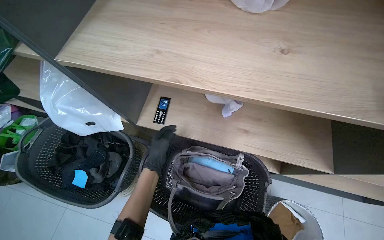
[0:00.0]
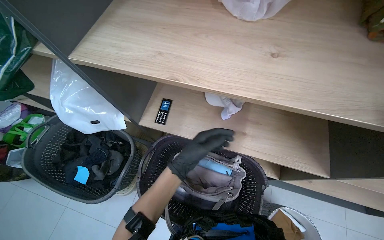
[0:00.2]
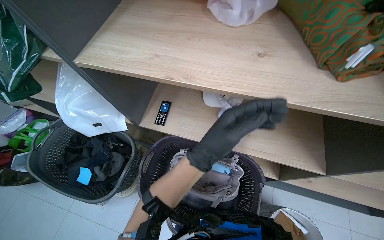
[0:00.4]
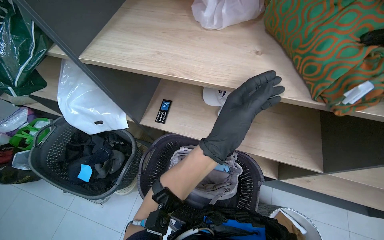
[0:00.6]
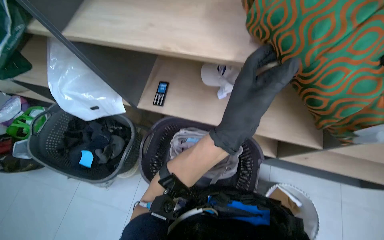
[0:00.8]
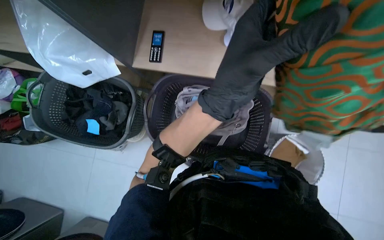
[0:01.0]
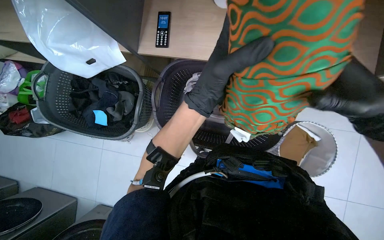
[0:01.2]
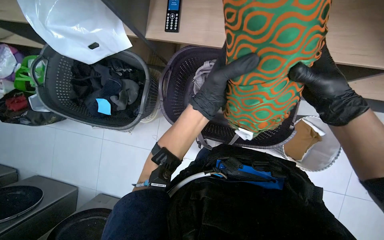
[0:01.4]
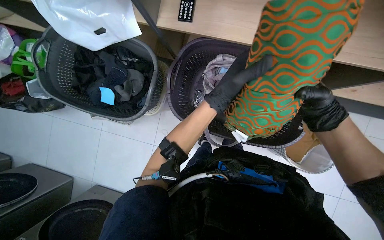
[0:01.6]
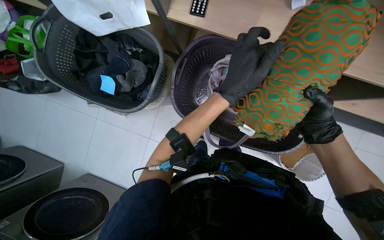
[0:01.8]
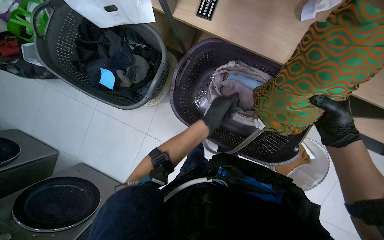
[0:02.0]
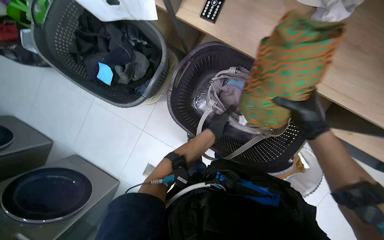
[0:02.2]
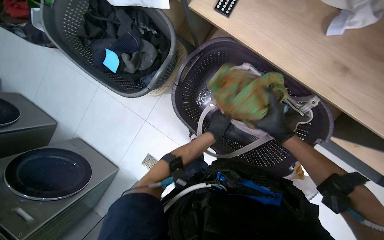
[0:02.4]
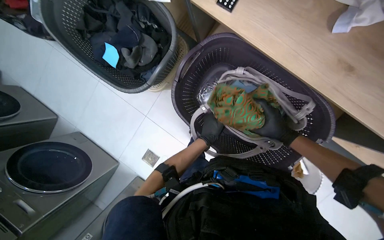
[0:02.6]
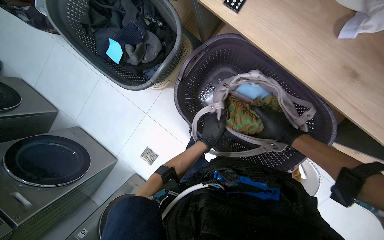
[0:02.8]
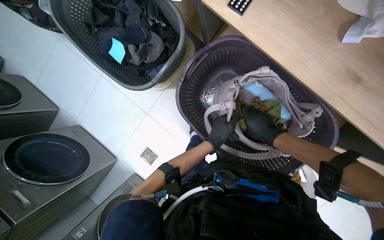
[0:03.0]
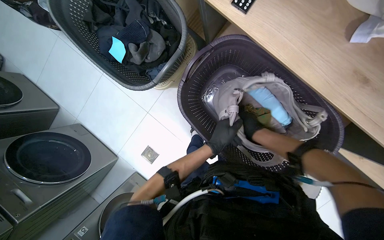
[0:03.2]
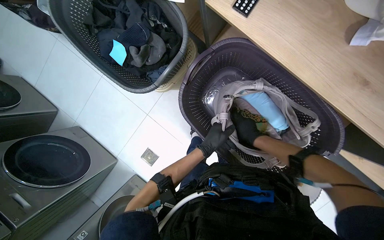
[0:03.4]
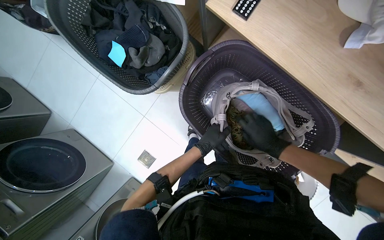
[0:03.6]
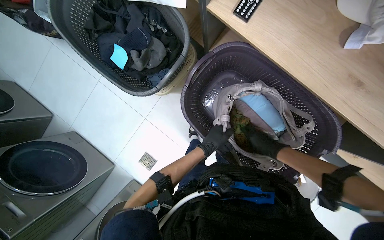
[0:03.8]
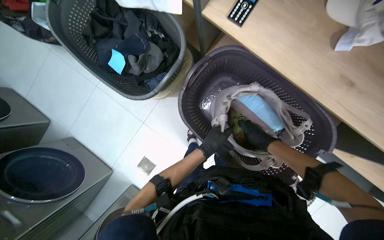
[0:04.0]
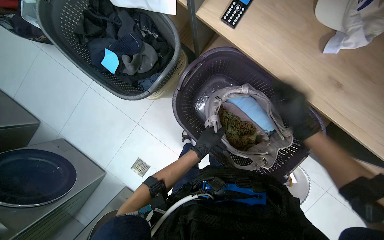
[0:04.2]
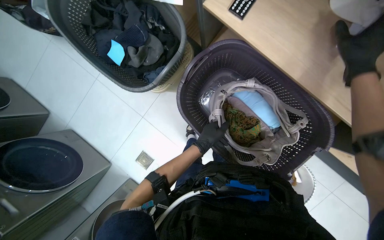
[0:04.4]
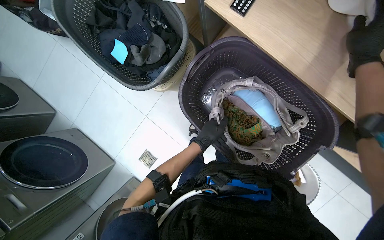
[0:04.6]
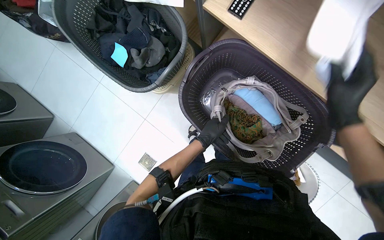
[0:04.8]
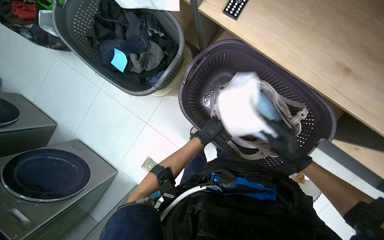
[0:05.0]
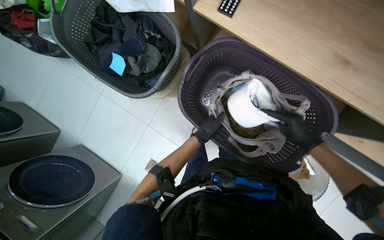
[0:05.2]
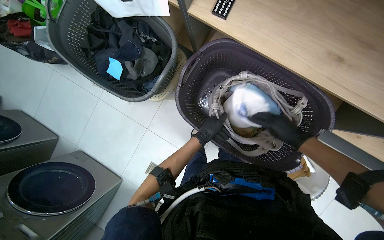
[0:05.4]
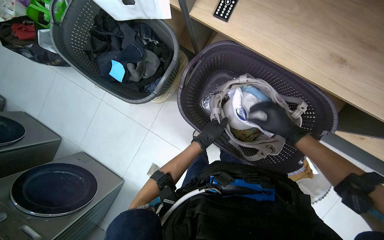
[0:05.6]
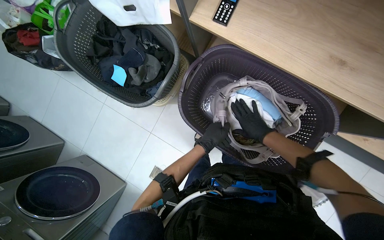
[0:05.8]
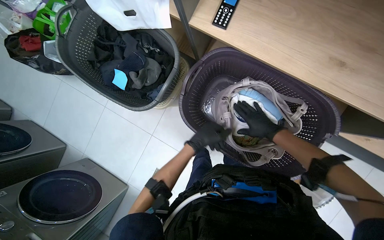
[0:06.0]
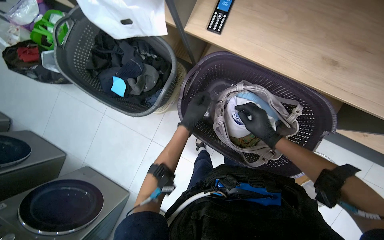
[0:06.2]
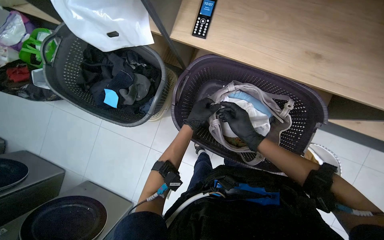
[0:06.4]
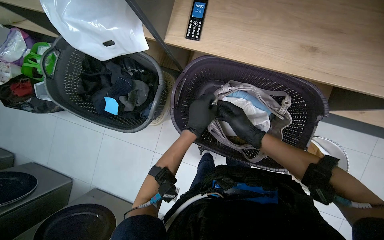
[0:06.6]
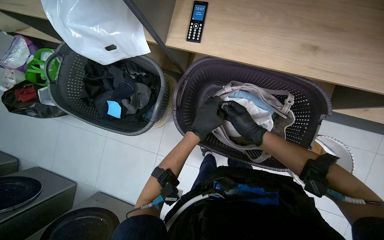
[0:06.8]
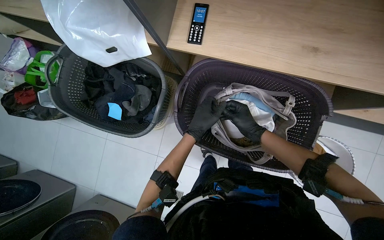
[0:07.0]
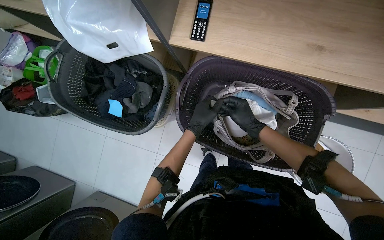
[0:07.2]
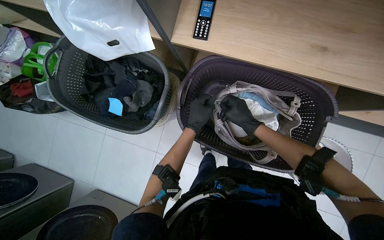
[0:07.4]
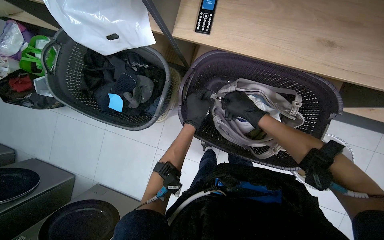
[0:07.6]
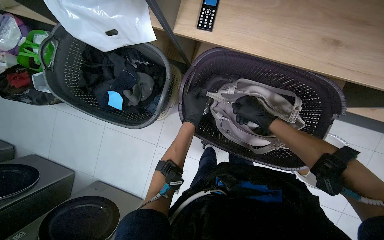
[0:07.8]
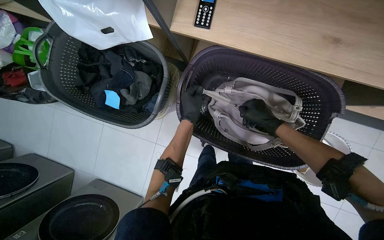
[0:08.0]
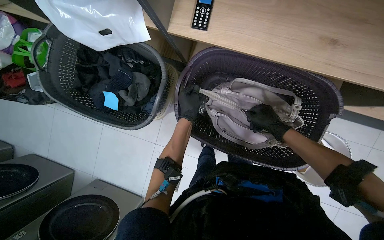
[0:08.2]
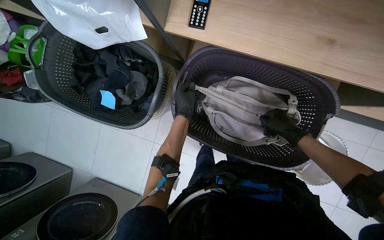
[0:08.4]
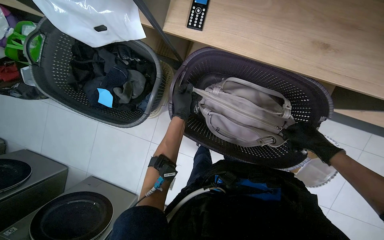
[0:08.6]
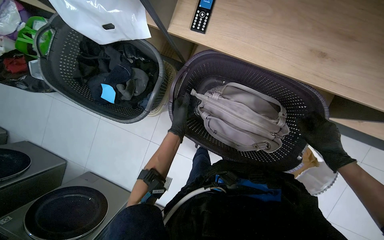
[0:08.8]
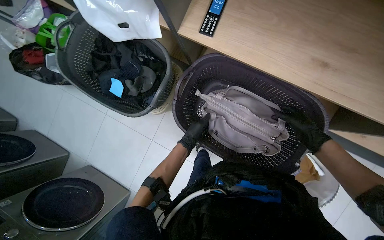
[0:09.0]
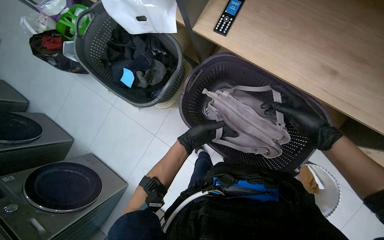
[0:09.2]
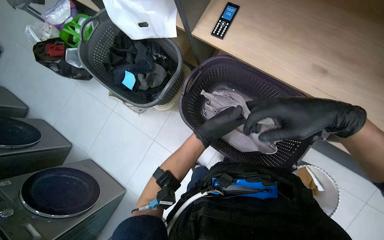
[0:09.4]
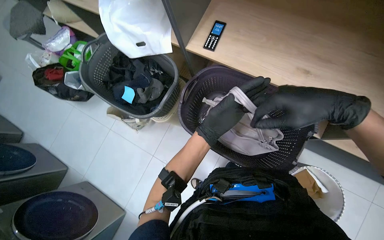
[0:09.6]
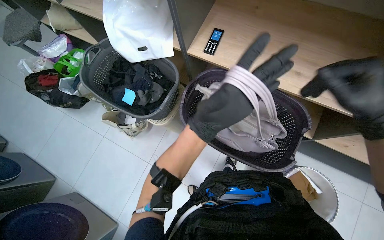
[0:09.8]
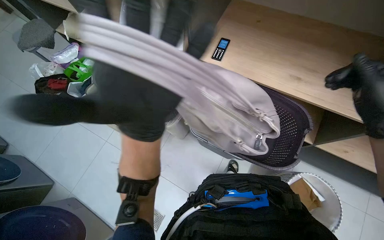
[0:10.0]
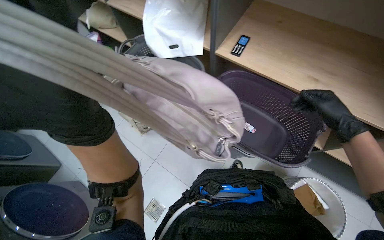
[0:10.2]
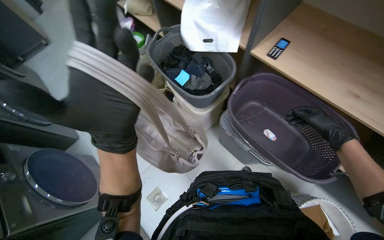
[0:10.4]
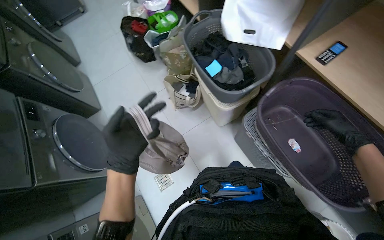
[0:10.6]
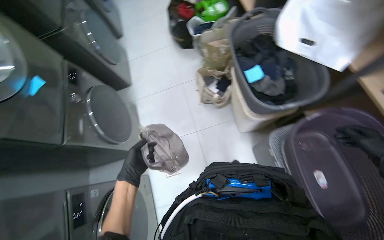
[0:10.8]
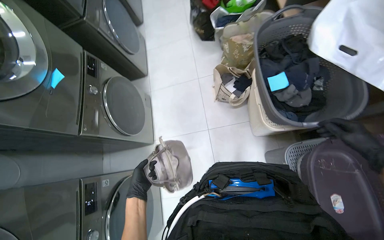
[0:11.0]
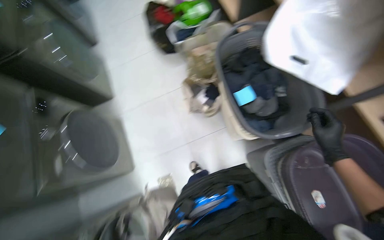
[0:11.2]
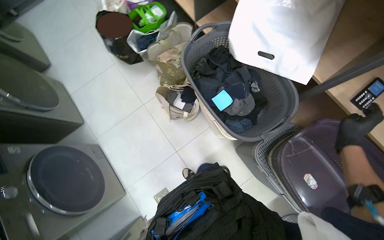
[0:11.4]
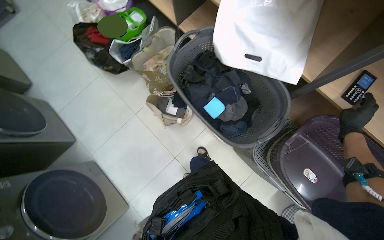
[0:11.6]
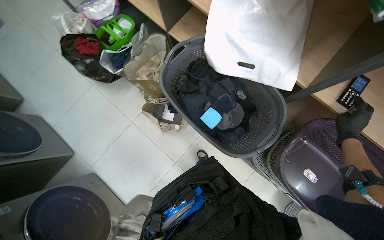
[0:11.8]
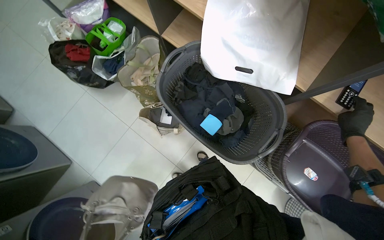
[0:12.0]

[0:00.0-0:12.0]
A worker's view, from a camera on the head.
Job: managing laundry.
The whole recording: Processing and organizing laundry. The worker sorts items, loads and unloads laundry from machines, and organizes with sticky notes.
0:00.0 to 0:01.6: The wearer looks approximately 25 degrees further downward. The left hand travels nearer to the camera and back again, about 20 cm each way.
0:01.6 to 0:03.0: The scene turns about 25 degrees clockwise in the picture. Both hands move farther from the camera, some 15 cm.
0:03.0 to 0:04.4: The right hand heads up the picture, nearer to the camera and to the right, covering roughly 25 cm.
0:04.4 to 0:06.0: The right hand travels farther from the camera, down the picture and to the left by about 30 cm.
0:06.0 to 0:07.6: The left hand shifts approximately 10 cm up the picture, while the right hand is displaced to the left by about 10 cm.
0:07.6 to 0:09.0: The right hand moves to the right, roughly 25 cm.
0:09.0 to 0:10.4: The camera is carried roughly 40 cm. The camera pitches upward, by about 20 degrees.
0:10.4 to 0:12.0: The camera travels some 50 cm. The camera pitches downward, by about 15 degrees.

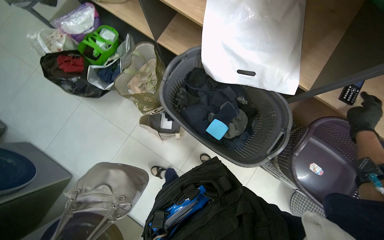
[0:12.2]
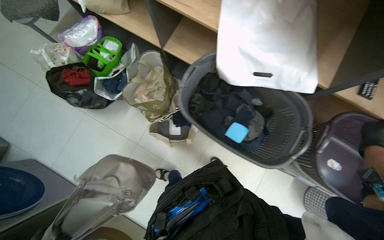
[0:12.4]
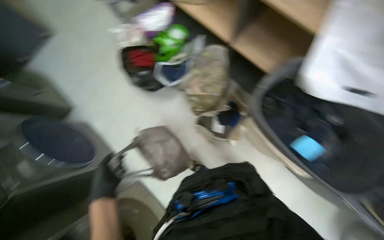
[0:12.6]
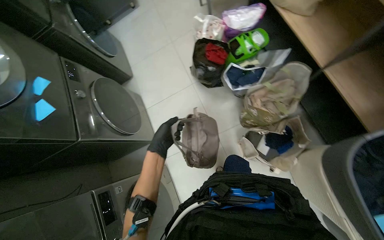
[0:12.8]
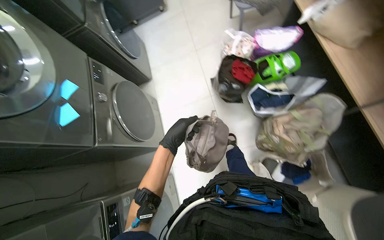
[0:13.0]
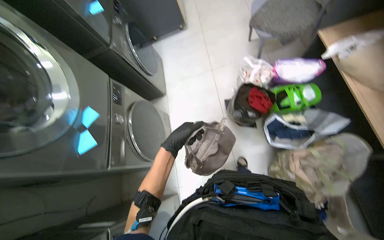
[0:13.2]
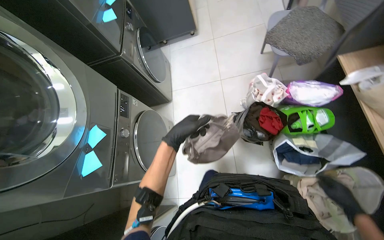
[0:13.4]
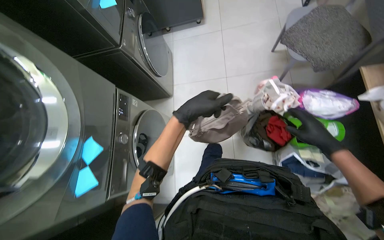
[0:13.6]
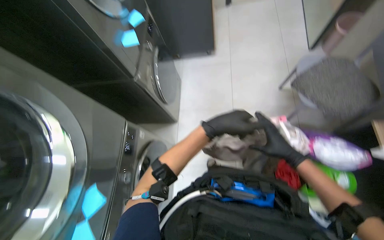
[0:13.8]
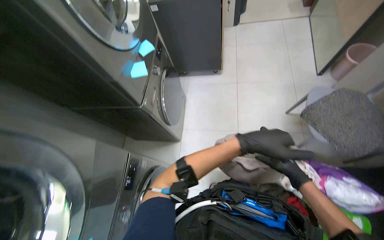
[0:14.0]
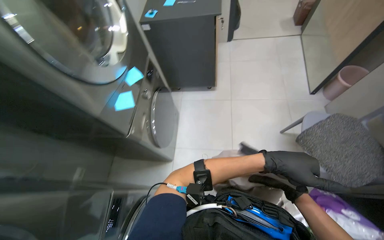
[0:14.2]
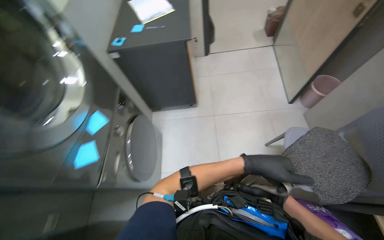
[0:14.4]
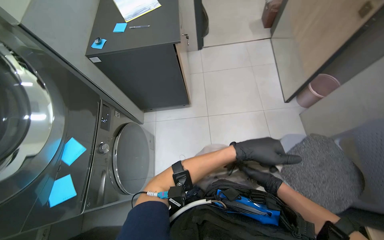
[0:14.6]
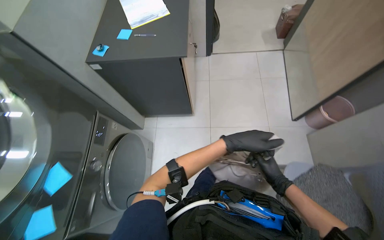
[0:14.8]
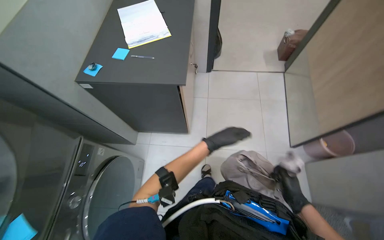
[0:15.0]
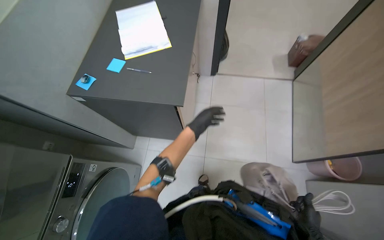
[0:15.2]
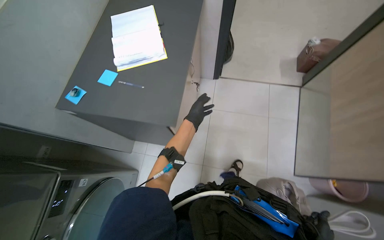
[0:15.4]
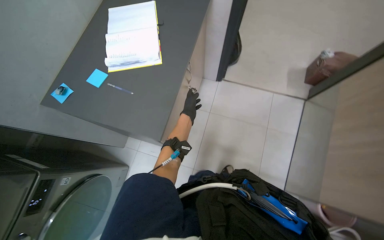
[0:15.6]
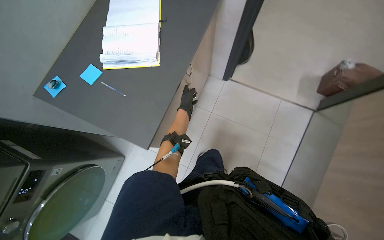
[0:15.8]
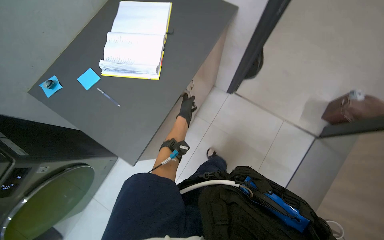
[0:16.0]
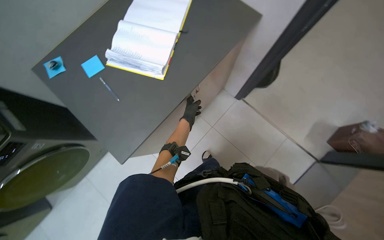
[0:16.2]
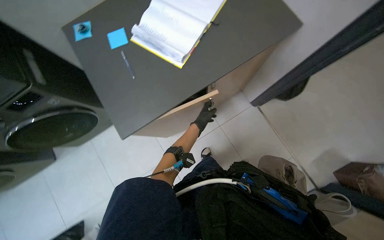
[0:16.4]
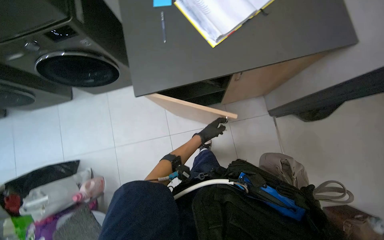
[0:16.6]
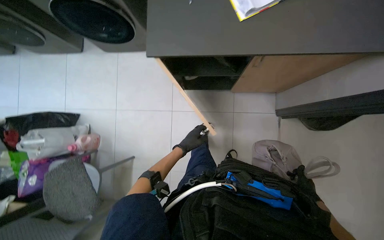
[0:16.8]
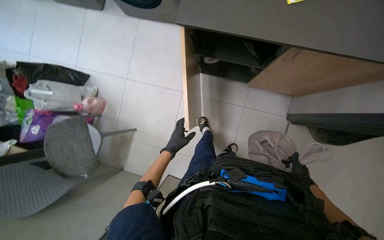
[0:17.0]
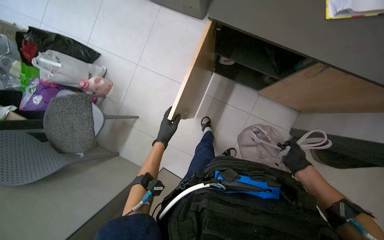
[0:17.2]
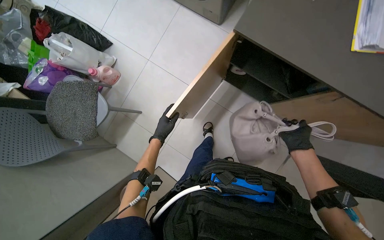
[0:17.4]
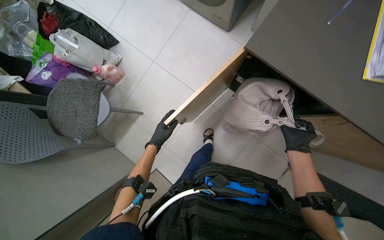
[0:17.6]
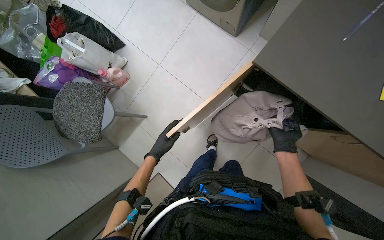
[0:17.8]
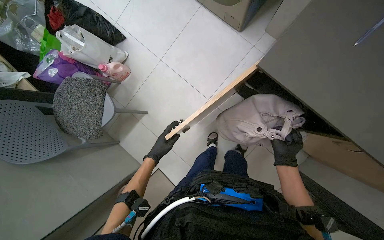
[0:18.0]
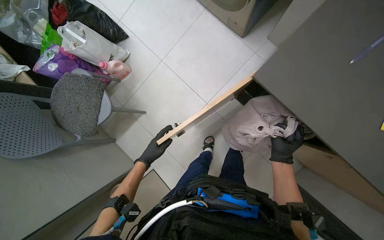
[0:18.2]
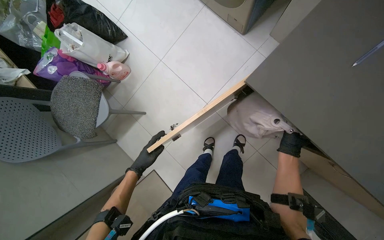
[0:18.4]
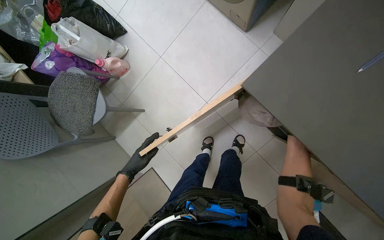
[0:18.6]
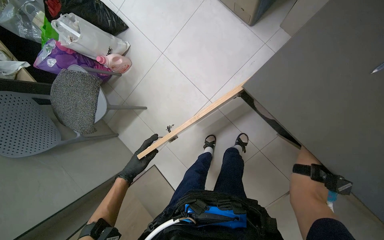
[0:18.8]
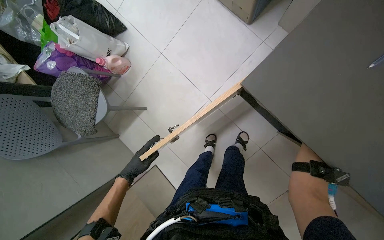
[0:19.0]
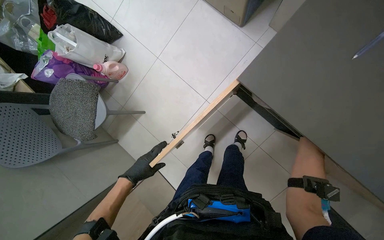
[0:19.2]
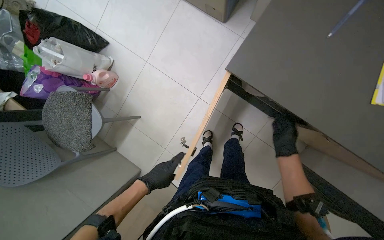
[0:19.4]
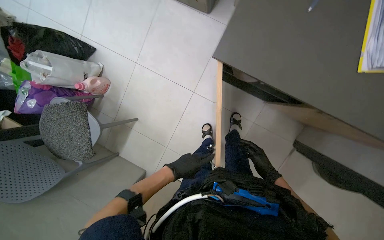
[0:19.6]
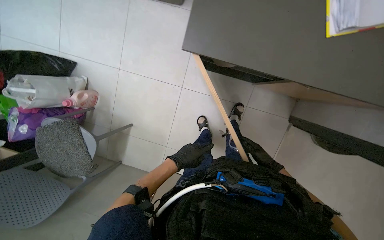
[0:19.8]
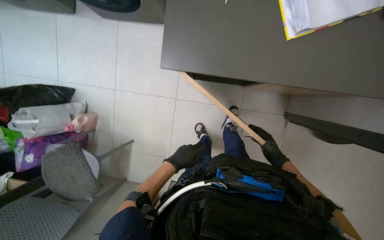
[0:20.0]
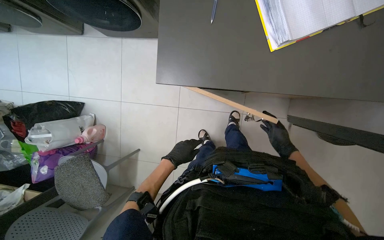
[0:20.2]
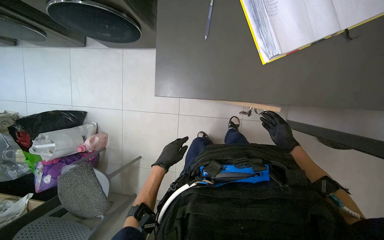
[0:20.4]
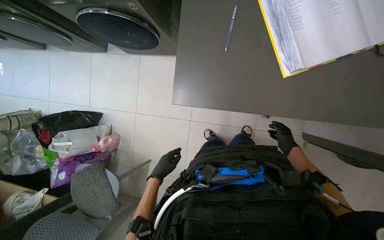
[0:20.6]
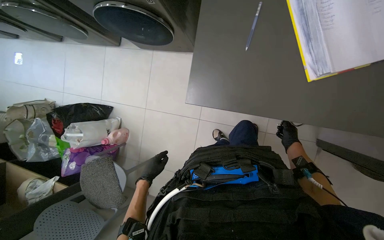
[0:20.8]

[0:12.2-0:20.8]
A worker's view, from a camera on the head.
Job: managing laundry.
The whole recording: Processing and organizing laundry. The worker sorts items, loads and unloads laundry from machines, and organizes with sticky notes.
0:12.2 to 0:13.6: The wearer moves some 1 m. The head rotates approximately 55 degrees to the left.
0:13.6 to 0:15.0: The head travels approximately 1 m.
0:15.0 to 0:16.6: The camera travels roughly 70 cm. The head turns to the left by some 75 degrees. The view tips downward by about 20 degrees.
0:16.6 to 0:18.0: The camera pitches downward, by about 15 degrees. The scene turns about 50 degrees clockwise in the picture.
